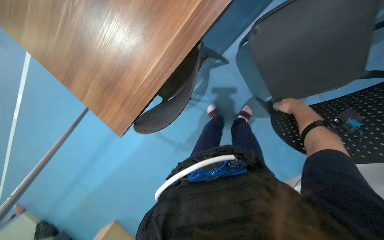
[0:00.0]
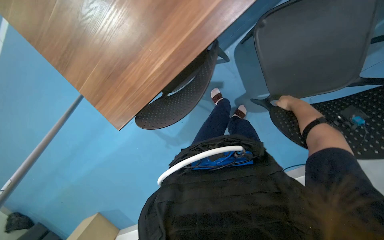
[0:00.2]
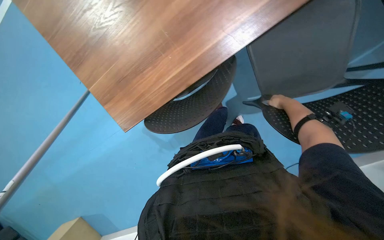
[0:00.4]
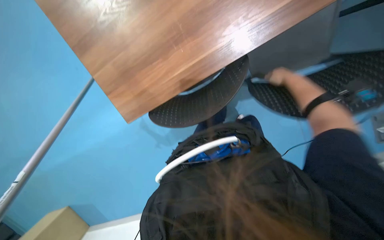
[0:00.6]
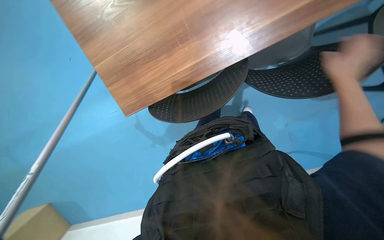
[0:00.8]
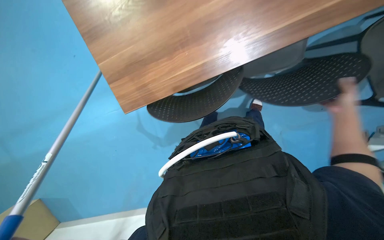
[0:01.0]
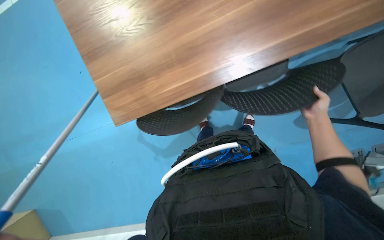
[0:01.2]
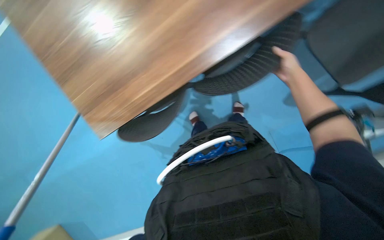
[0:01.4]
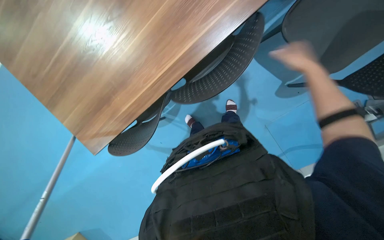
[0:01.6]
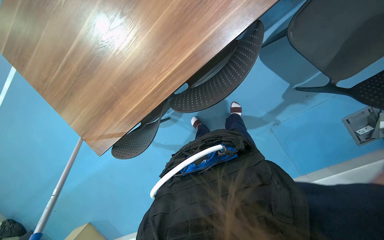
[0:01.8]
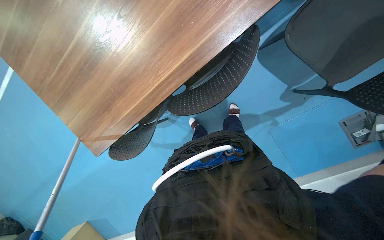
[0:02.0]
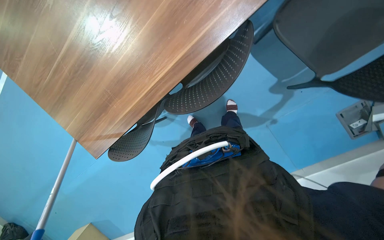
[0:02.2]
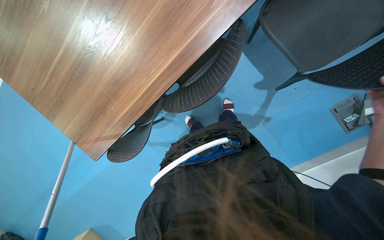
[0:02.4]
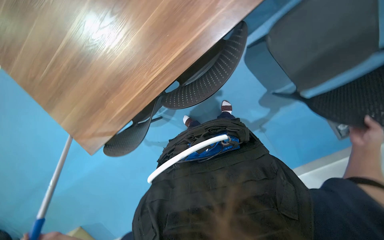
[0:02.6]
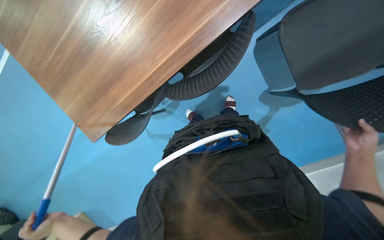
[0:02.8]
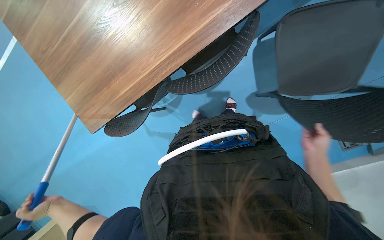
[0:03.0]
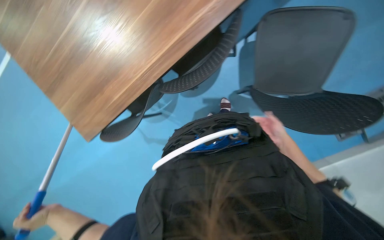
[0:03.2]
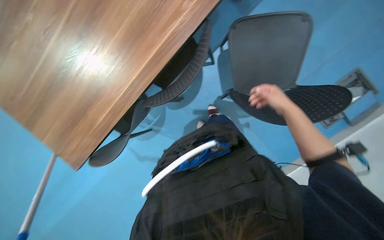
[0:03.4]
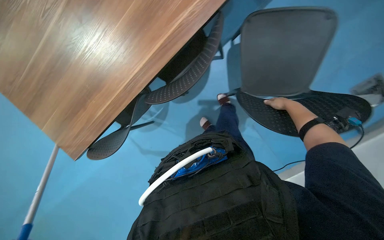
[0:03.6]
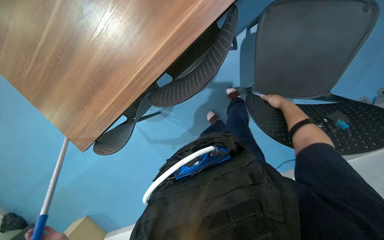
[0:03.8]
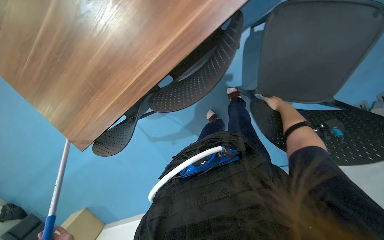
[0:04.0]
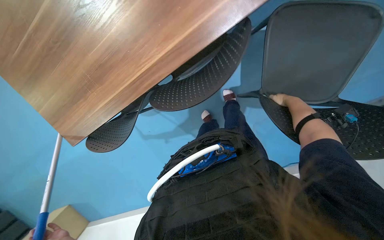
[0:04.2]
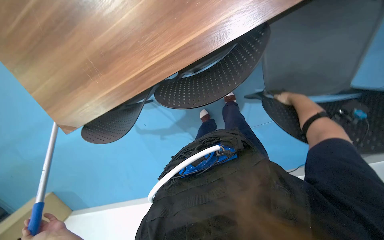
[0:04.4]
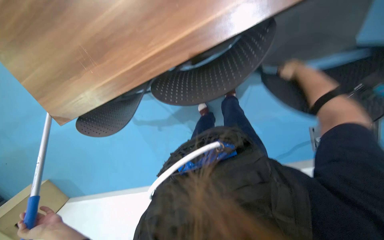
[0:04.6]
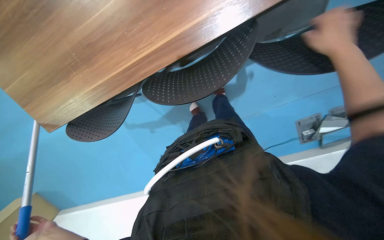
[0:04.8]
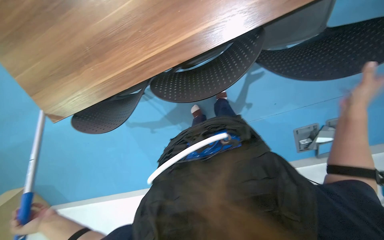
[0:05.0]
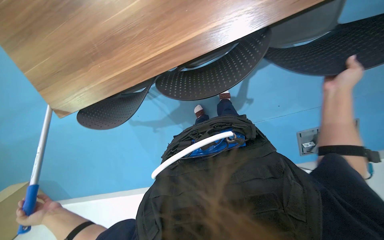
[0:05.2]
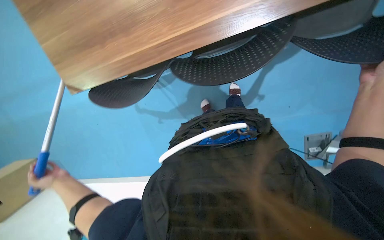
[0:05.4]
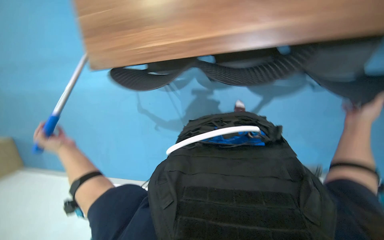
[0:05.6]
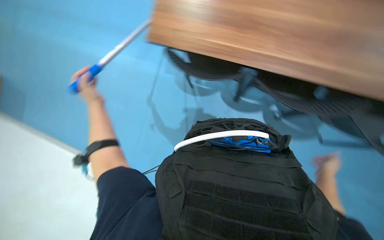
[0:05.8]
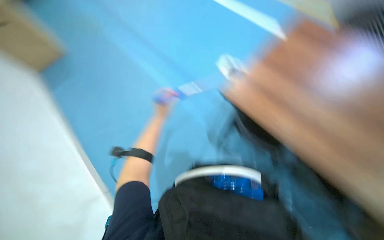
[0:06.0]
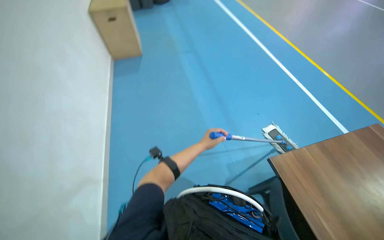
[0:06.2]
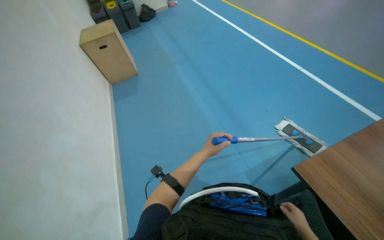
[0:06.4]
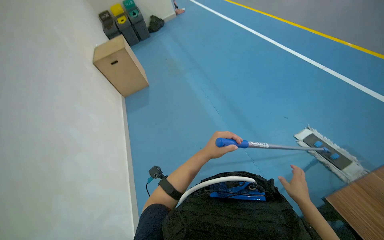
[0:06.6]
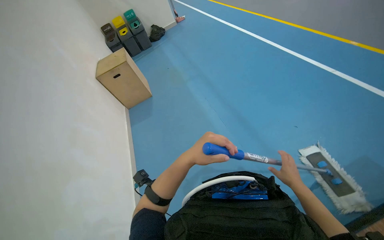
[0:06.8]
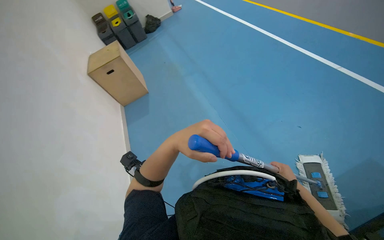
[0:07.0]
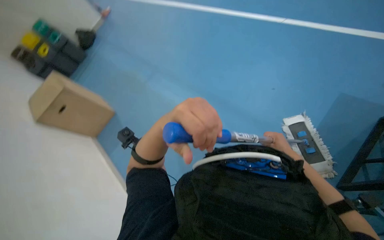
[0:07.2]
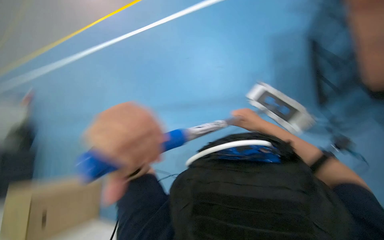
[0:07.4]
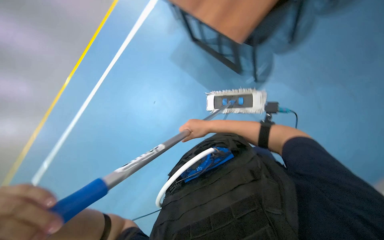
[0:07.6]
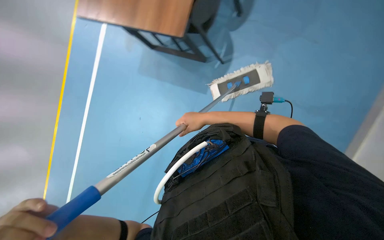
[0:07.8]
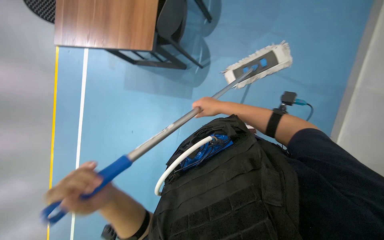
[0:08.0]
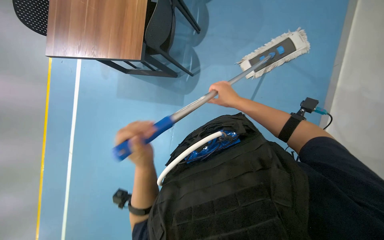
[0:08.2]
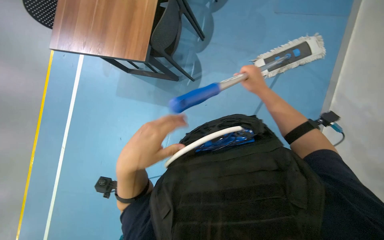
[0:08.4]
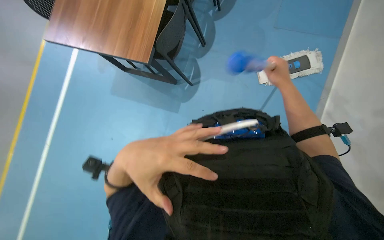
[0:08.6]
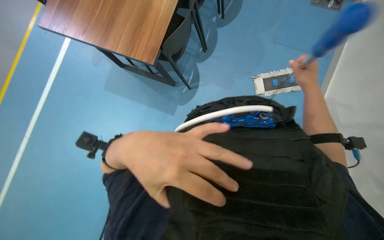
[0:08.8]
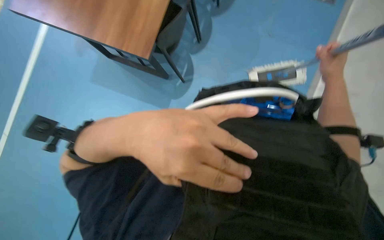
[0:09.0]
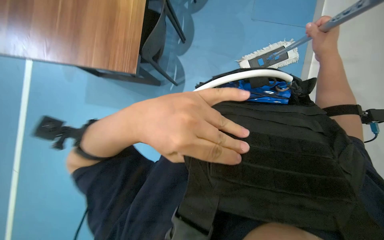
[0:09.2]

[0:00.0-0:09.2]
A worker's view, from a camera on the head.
Job: managing trash.
The whole recording: Collecting trash and recycling. The worker collects trash from recycling bins and sweeps items from the floor, placing them into a trash bag.
0:03.0 to 0:04.6: The right hand goes some 30 cm up the picture.
0:04.6 to 0:06.2: The scene rotates clockwise by about 30 degrees.
0:06.2 to 0:07.6: The head travels approximately 60 cm. The scene rotates counterclockwise by roughly 80 degrees.
0:07.6 to 0:09.2: The right hand heads to the right, up the picture and nearer to the camera, covering about 25 cm.

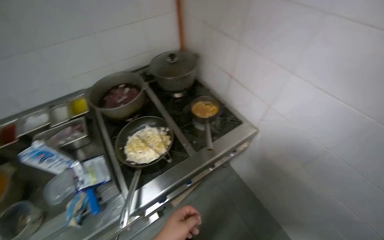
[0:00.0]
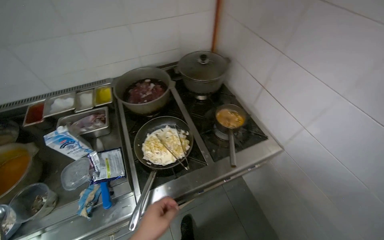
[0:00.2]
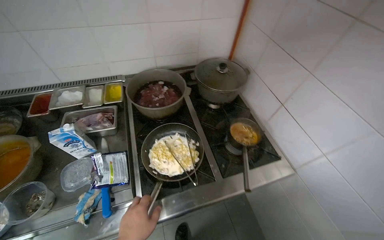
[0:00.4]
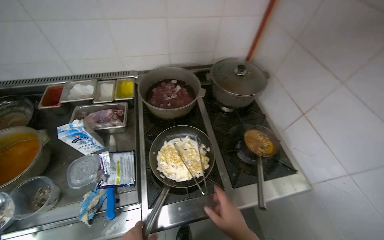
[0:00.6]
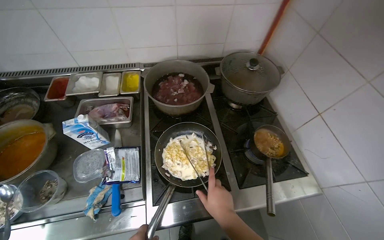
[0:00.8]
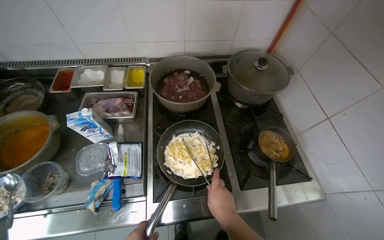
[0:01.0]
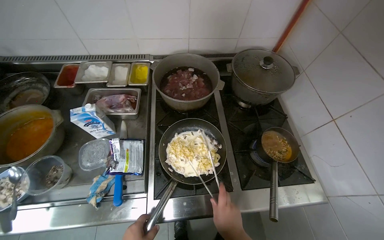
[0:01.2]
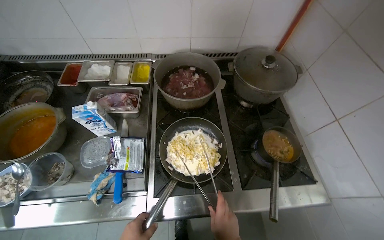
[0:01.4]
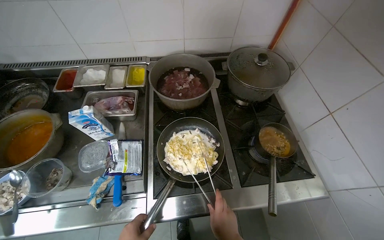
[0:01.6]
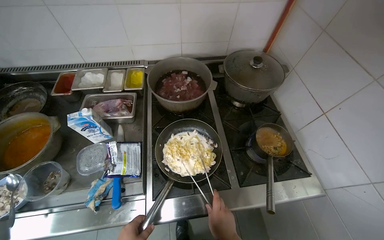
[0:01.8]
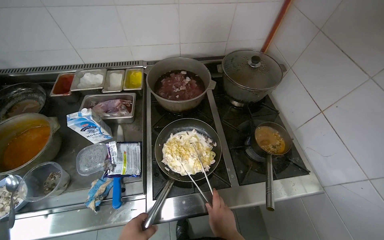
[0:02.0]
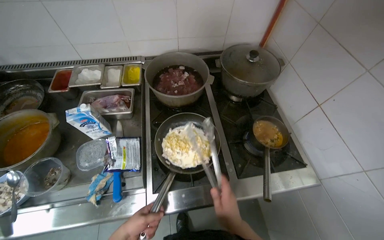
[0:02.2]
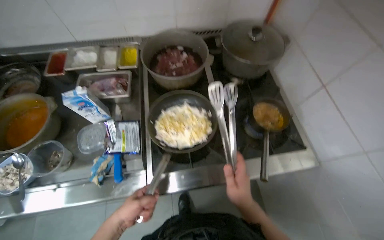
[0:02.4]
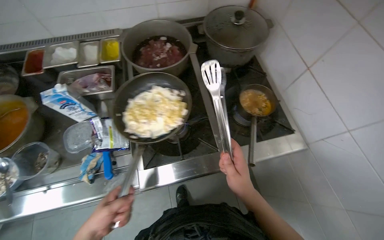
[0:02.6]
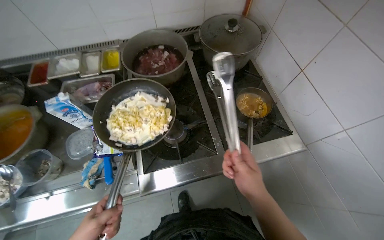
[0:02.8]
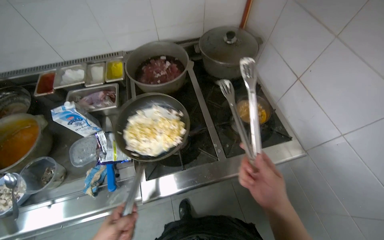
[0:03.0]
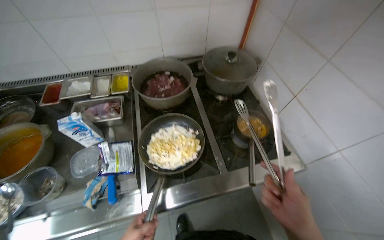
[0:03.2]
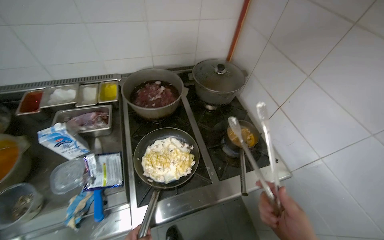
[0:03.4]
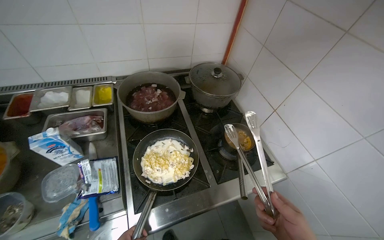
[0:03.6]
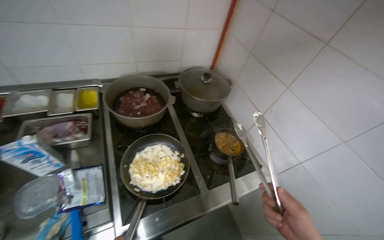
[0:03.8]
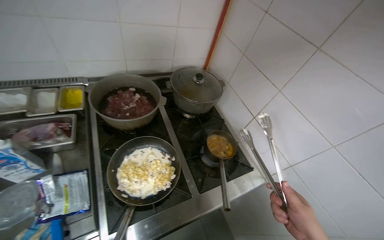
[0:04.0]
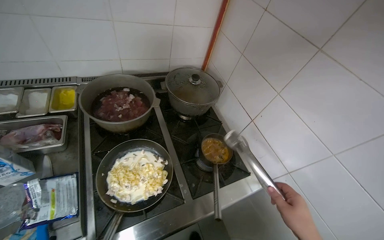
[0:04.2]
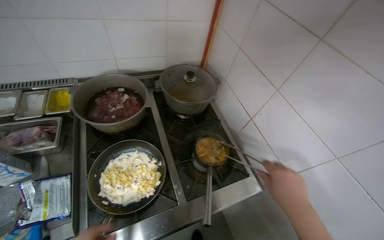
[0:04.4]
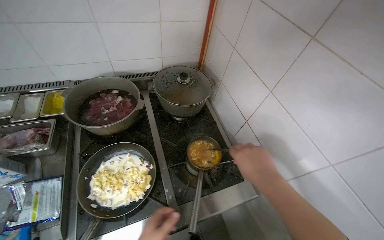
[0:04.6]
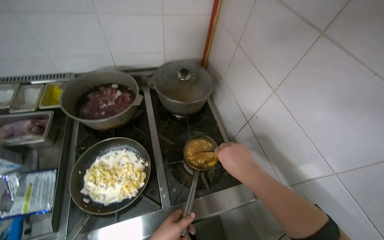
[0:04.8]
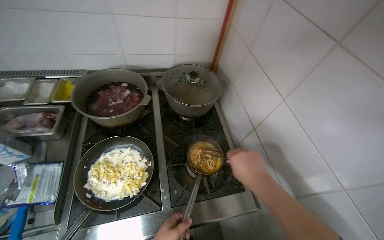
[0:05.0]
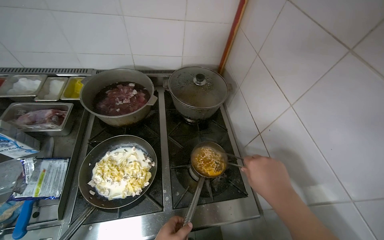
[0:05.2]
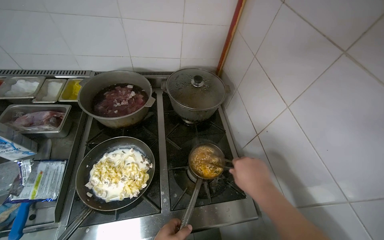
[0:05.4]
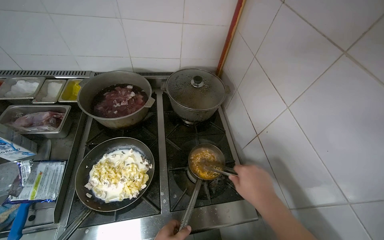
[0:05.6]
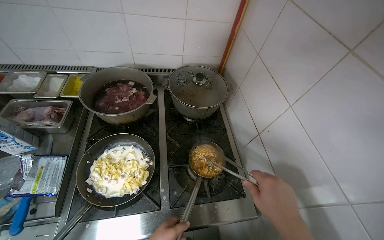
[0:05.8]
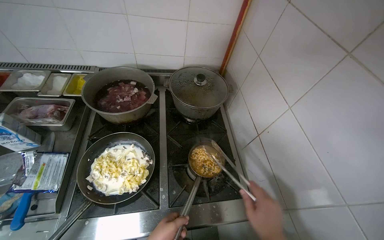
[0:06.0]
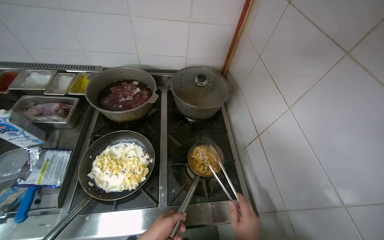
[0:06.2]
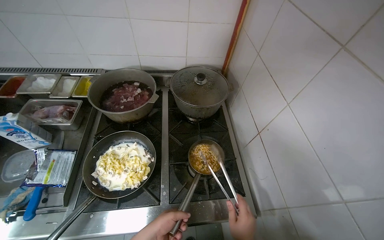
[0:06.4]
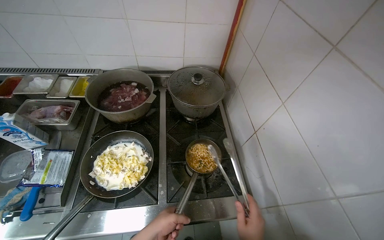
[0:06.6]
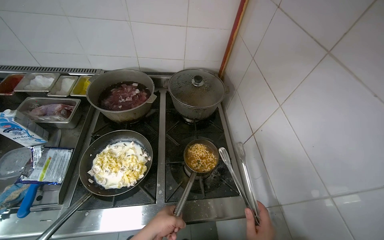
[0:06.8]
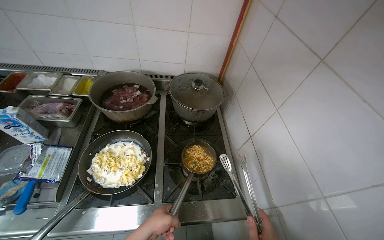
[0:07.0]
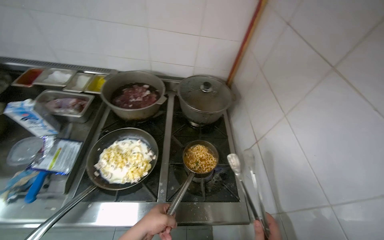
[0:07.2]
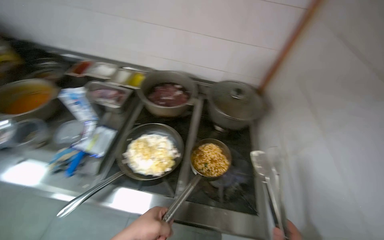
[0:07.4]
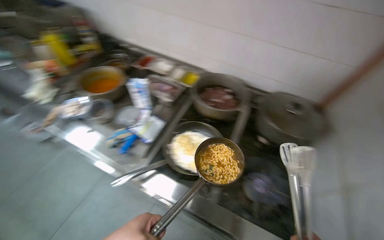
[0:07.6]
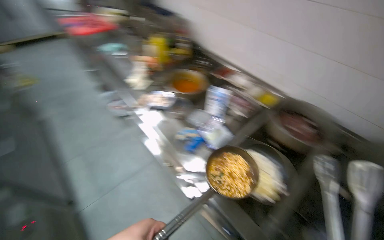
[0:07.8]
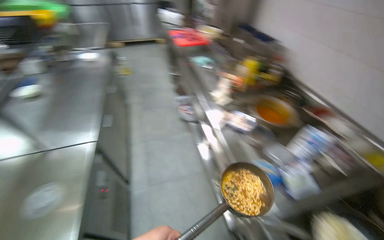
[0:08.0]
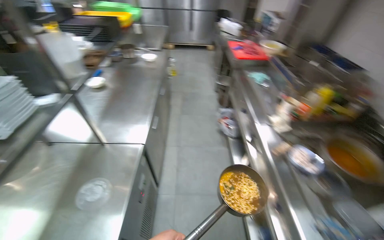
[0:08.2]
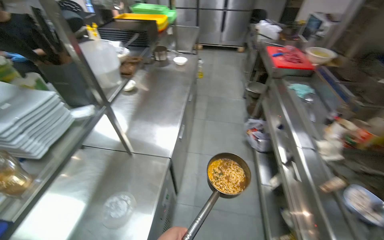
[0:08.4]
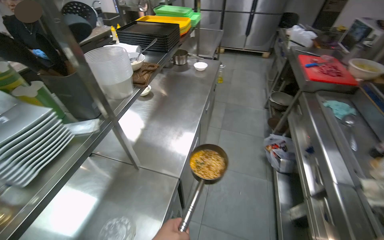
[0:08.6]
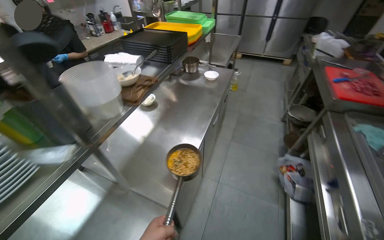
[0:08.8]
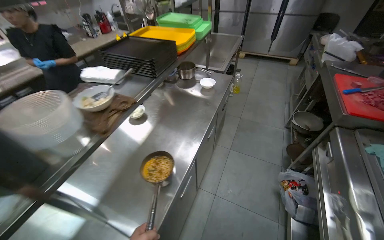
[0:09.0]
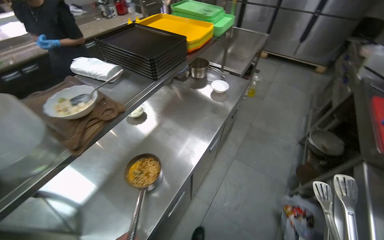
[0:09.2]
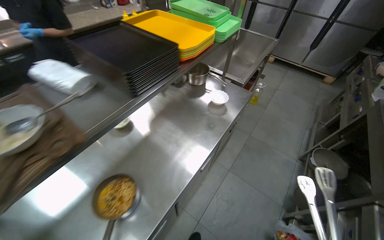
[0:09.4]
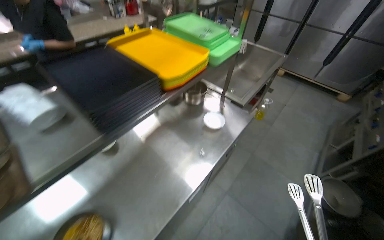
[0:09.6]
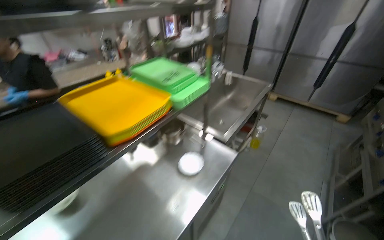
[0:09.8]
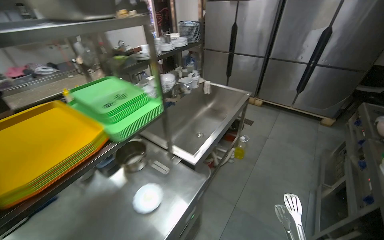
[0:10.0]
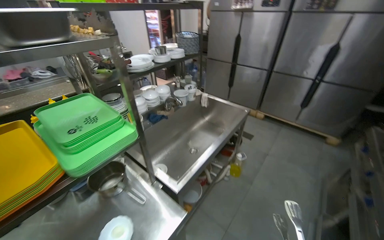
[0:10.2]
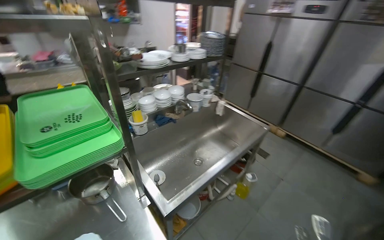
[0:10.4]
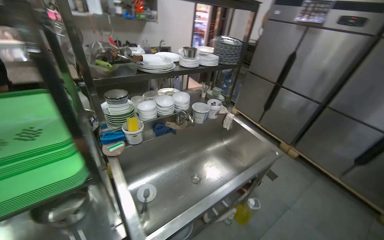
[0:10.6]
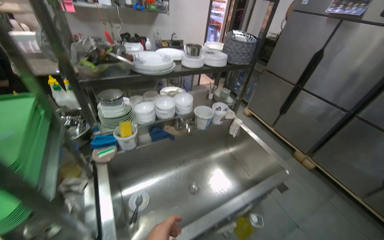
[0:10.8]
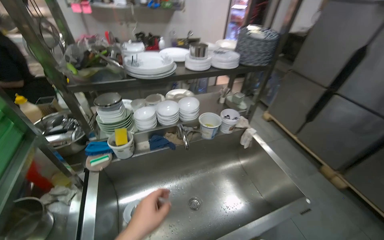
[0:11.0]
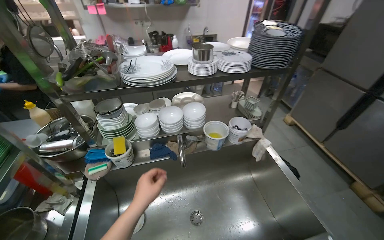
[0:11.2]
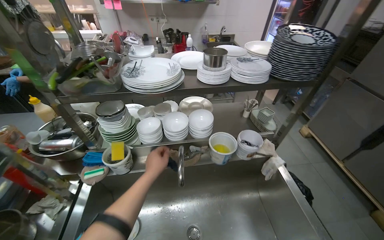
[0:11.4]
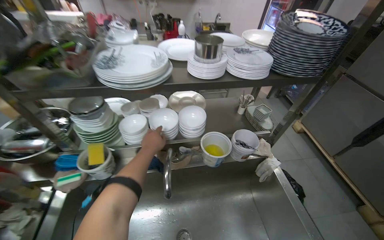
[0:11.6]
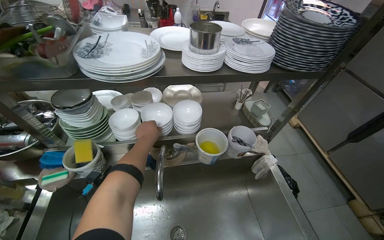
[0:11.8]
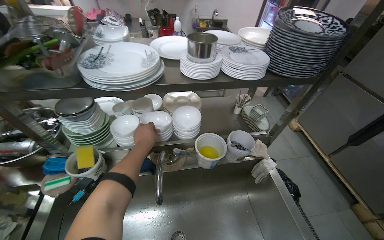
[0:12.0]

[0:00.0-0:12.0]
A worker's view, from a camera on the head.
Job: preparing food.
The whole recording: Plating Cooked Ramen. The worker transfers the cooked ramen into a bowl.
0:00.0 to 0:01.6: The head travels approximately 1.5 m. The wearer's head swings some 25 degrees to the right.
0:06.0 to 0:07.6: The wearer looks roughly 35 degrees further to the left.
0:07.6 to 0:09.0: The head travels approximately 1 m. The head rotates roughly 90 degrees to the left.
0:09.0 to 0:10.4: The head travels approximately 1.5 m. The wearer's head swings about 25 degrees to the left.
0:10.4 to 0:12.0: The camera is carried some 90 cm. The wearer looks some 30 degrees further to the left.
